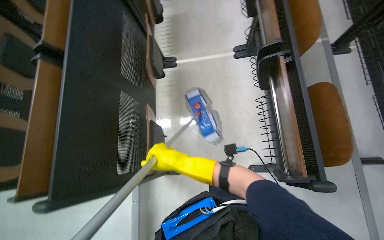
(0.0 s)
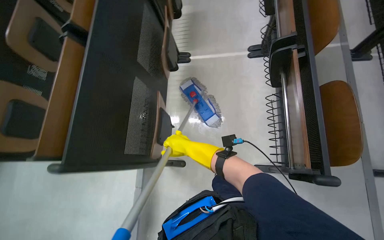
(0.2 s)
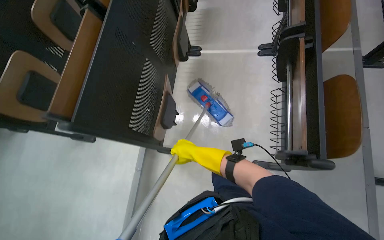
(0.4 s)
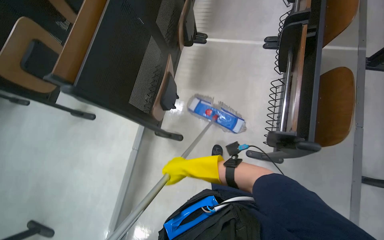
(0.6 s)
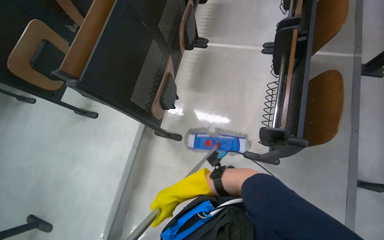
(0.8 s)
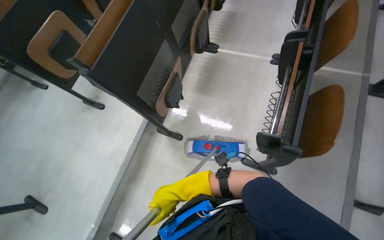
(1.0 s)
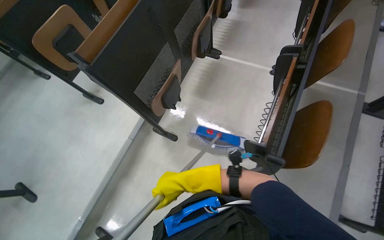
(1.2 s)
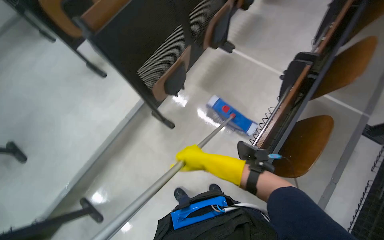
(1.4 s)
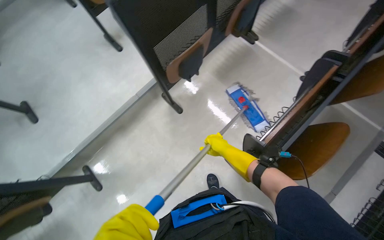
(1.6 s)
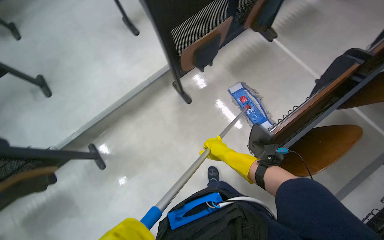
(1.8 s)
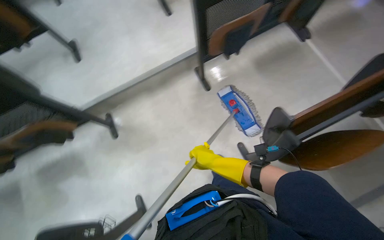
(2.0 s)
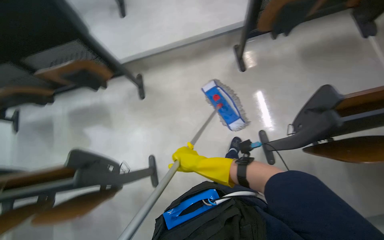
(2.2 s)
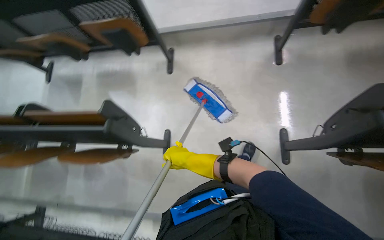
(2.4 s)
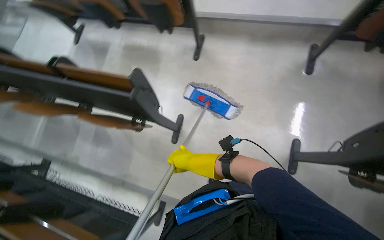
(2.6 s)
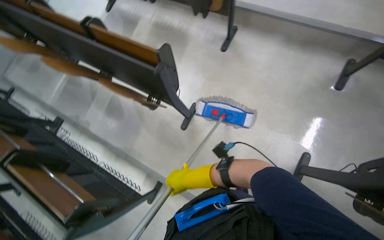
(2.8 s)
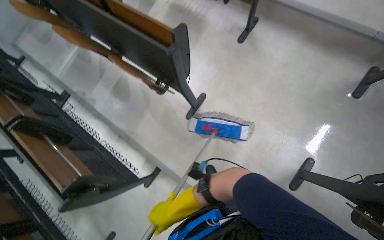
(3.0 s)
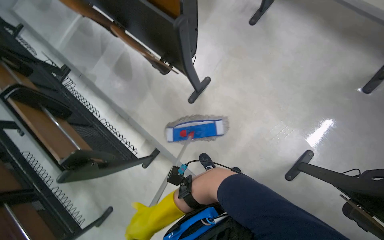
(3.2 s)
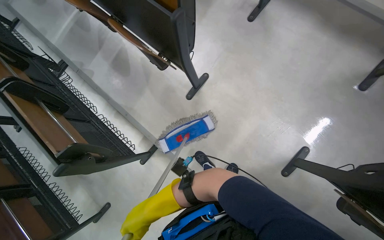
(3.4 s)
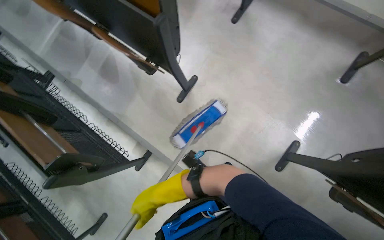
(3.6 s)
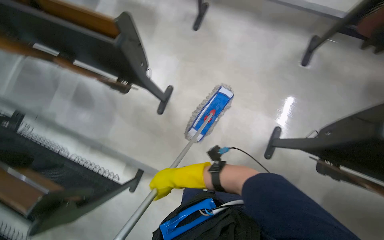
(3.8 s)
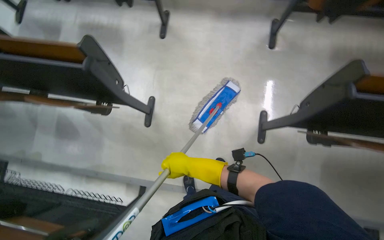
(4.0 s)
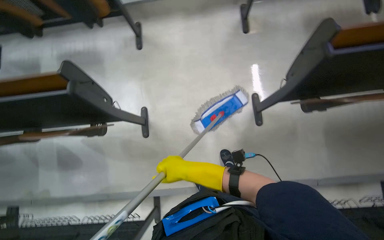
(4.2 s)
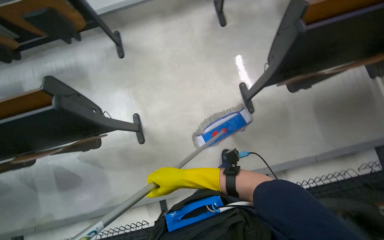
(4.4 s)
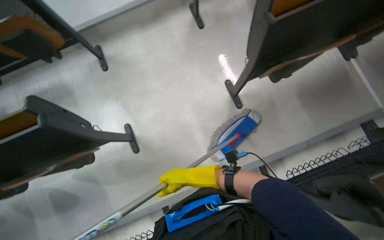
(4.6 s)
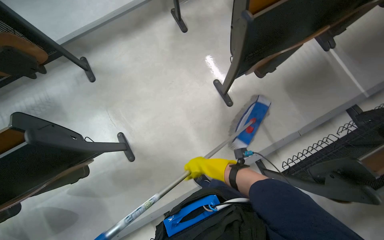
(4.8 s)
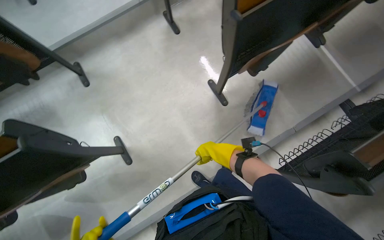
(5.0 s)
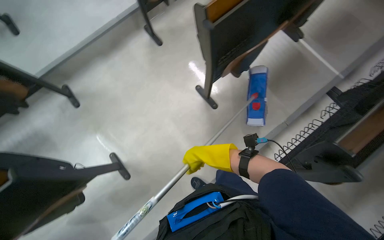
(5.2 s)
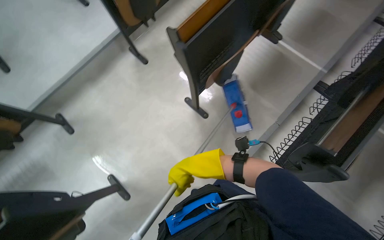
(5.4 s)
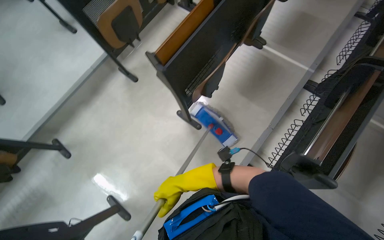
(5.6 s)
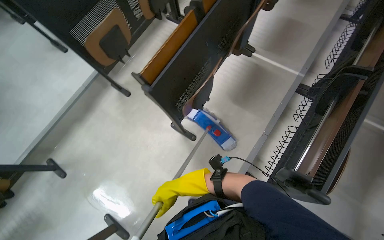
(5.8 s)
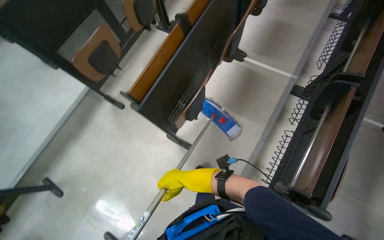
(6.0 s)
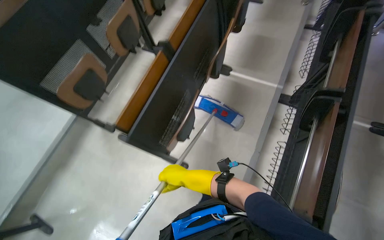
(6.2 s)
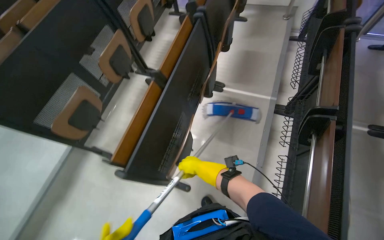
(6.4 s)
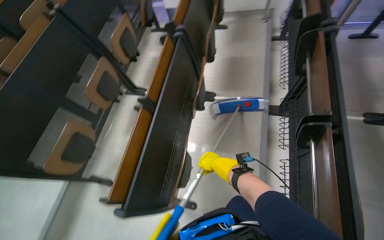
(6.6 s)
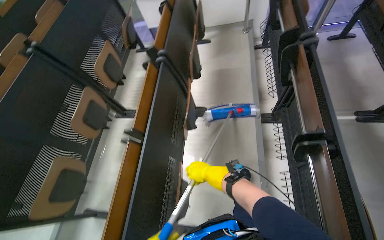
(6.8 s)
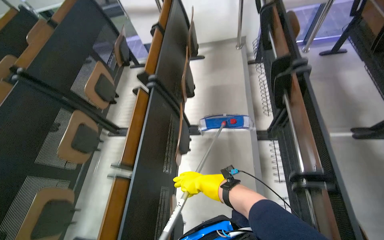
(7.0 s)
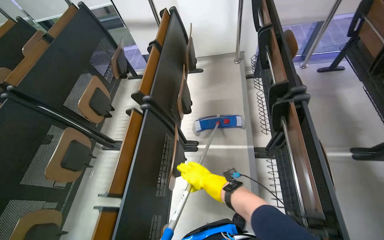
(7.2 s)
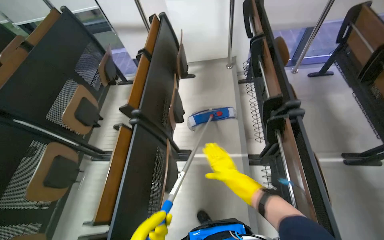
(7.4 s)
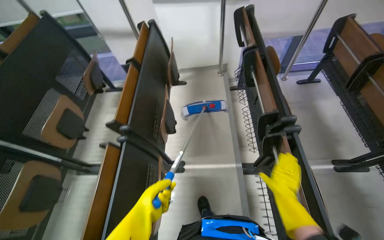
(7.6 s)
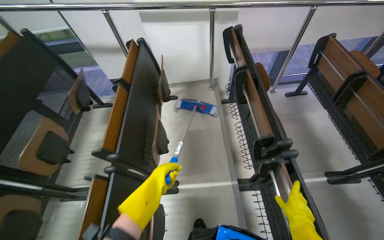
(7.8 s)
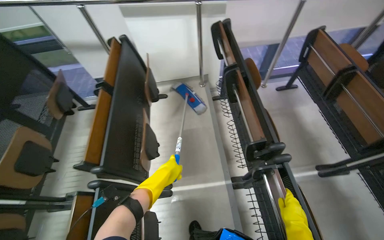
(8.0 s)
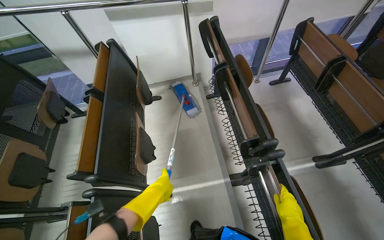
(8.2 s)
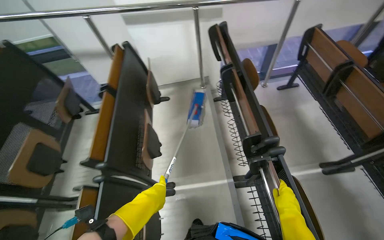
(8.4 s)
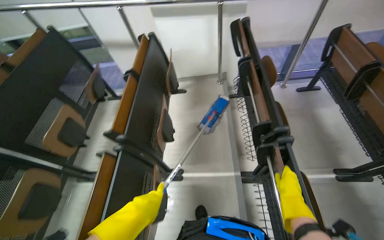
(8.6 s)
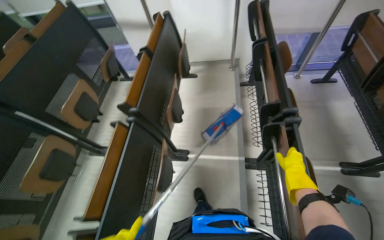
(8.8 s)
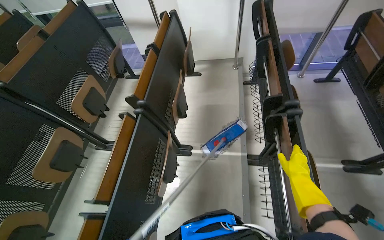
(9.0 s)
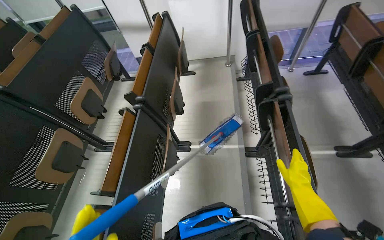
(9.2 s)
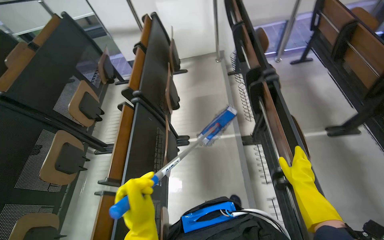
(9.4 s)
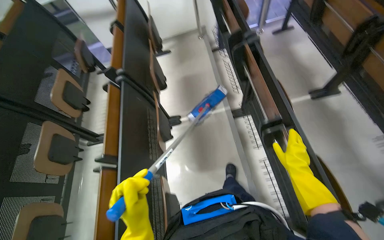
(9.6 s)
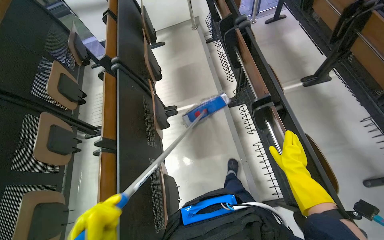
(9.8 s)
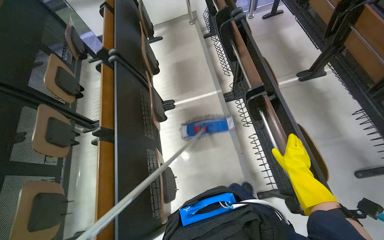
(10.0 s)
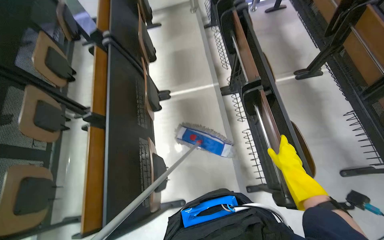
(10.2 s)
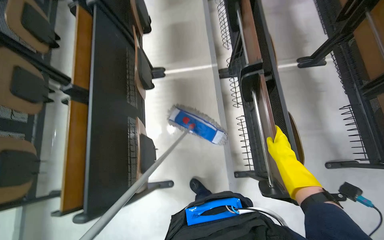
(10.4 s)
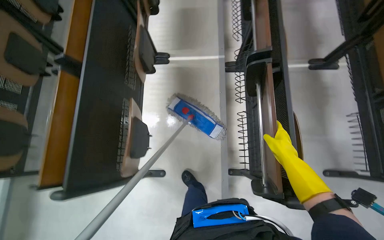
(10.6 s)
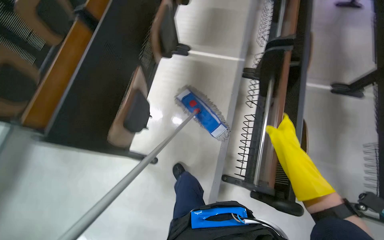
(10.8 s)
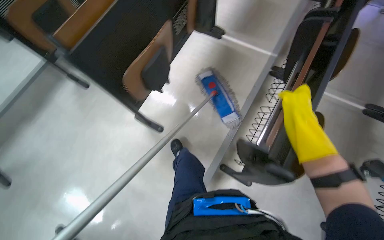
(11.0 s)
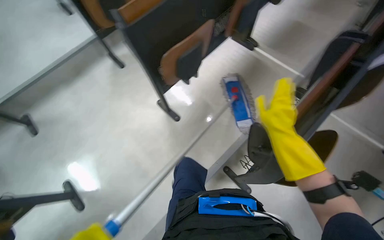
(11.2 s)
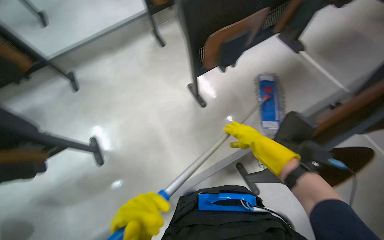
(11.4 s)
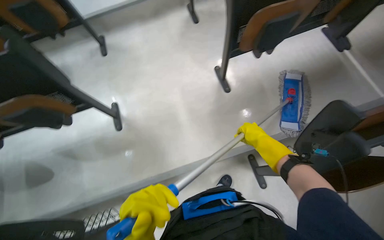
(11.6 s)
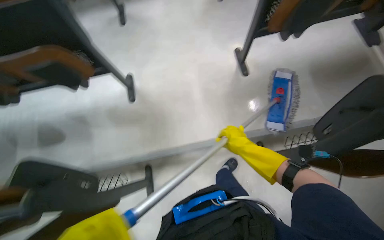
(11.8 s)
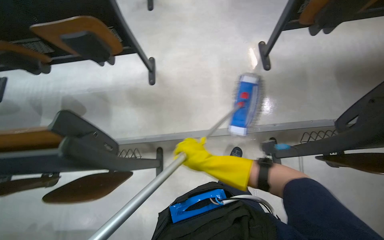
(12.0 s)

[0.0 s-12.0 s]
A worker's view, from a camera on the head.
Job: mopping floor.
The whole recording: Mopping classroom floor. The worker prepares the mop and mops the classroom floor.
0.0 to 1.6 s: Everything in view rotates some 50 degrees clockwise.
1.6 to 3.0 s: The camera is carried roughly 60 cm. The wearer looks about 80 degrees further to the left. The camera pitches downward, by some 20 degrees.
3.0 to 4.4 s: The scene rotates counterclockwise by approximately 50 degrees.
4.4 to 6.0 s: The camera is carried approximately 50 cm. The view tilts some 15 degrees upward. The scene rotates counterclockwise by roughly 45 degrees.
6.0 to 7.6 s: The head travels about 90 cm. The head turns to the right by roughly 30 degrees. The view tips upward by roughly 20 degrees.
7.6 to 9.0 s: The right hand goes nearer and farther, roughly 15 cm each way, reversing 2 times.
9.0 to 10.4 s: The wearer moves some 50 cm. The view tips downward by roughly 15 degrees.
10.4 to 12.0 s: The camera travels roughly 80 cm. The head turns to the left by approximately 85 degrees.

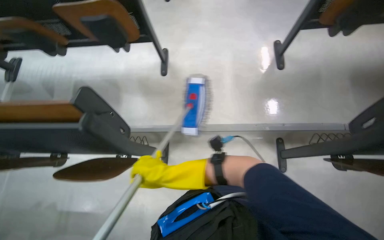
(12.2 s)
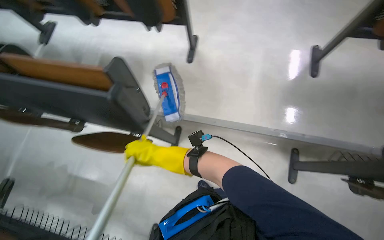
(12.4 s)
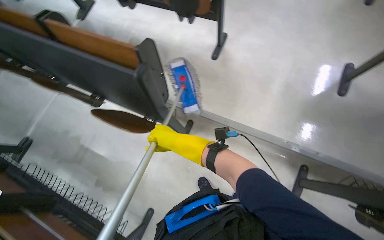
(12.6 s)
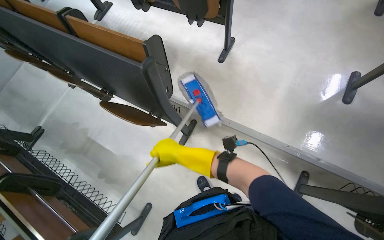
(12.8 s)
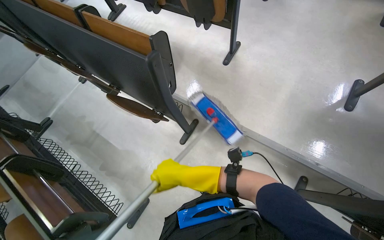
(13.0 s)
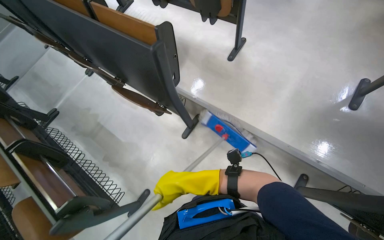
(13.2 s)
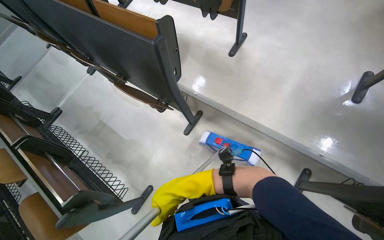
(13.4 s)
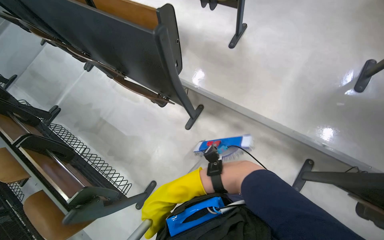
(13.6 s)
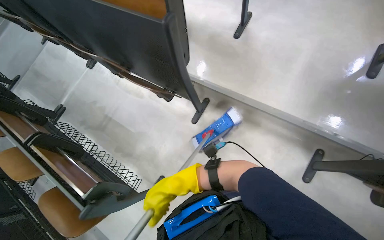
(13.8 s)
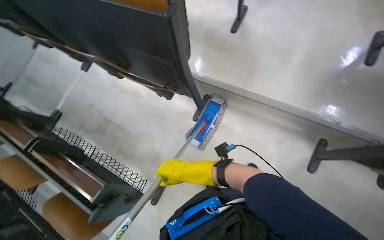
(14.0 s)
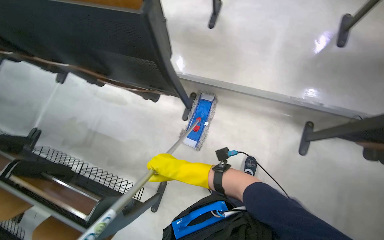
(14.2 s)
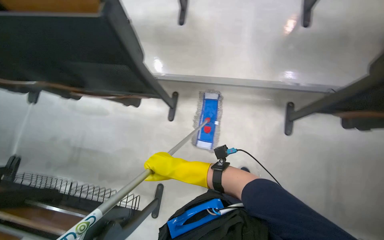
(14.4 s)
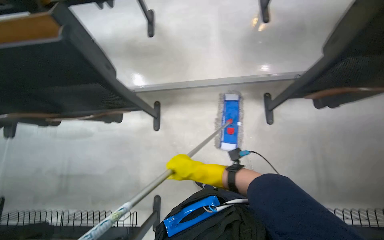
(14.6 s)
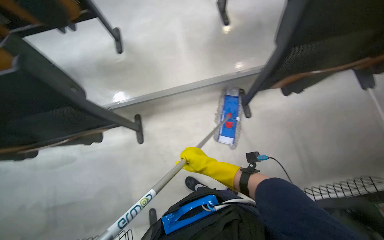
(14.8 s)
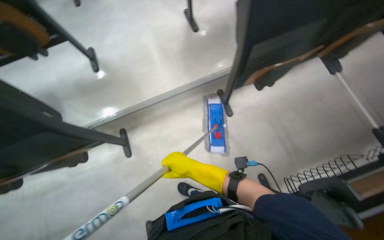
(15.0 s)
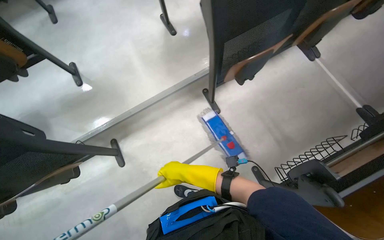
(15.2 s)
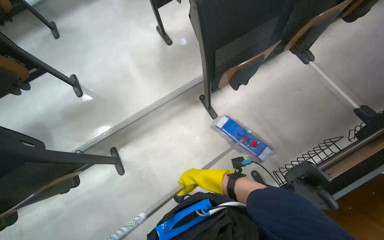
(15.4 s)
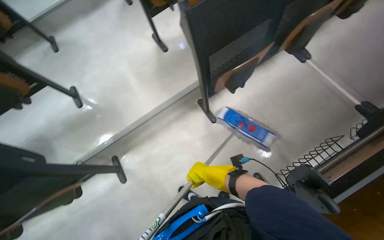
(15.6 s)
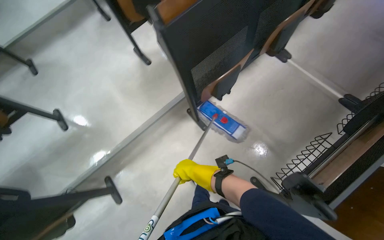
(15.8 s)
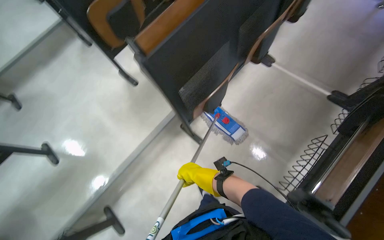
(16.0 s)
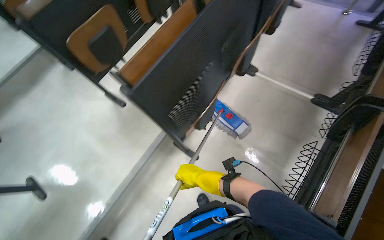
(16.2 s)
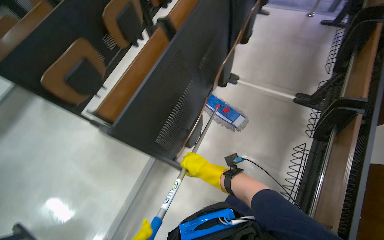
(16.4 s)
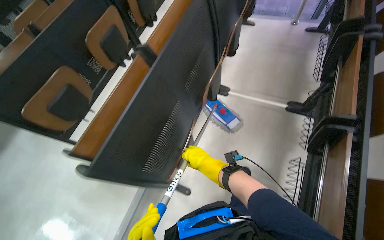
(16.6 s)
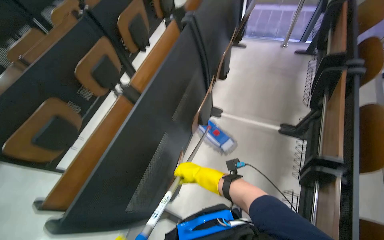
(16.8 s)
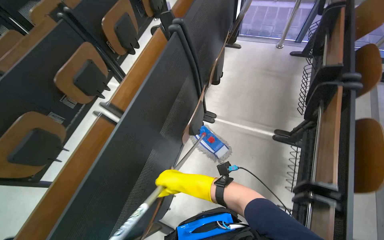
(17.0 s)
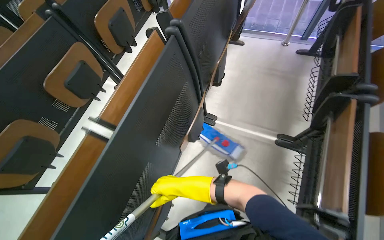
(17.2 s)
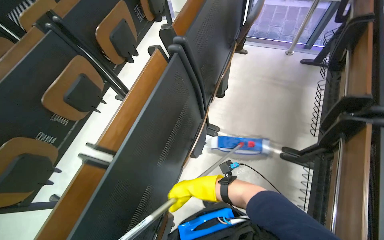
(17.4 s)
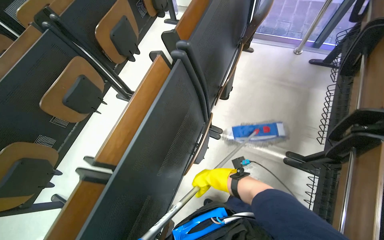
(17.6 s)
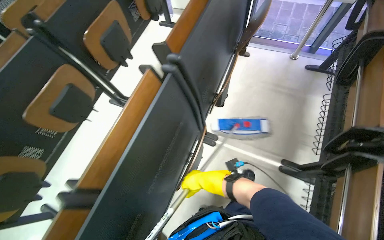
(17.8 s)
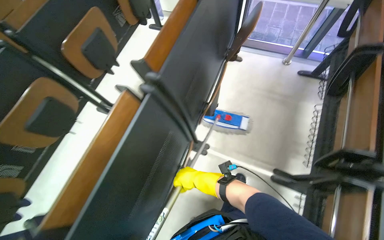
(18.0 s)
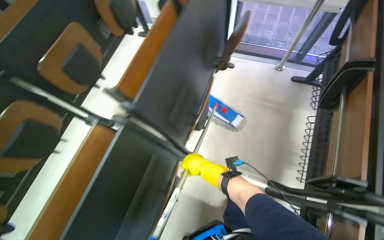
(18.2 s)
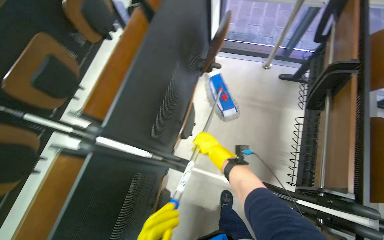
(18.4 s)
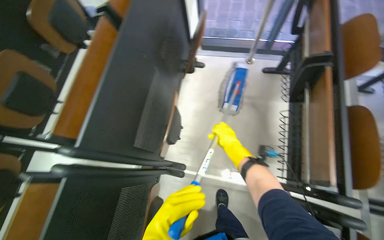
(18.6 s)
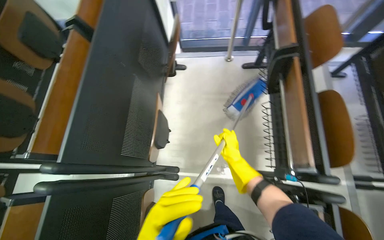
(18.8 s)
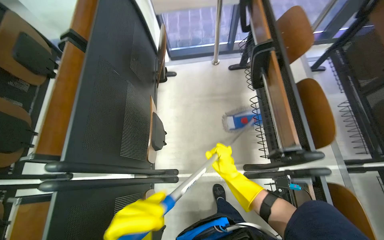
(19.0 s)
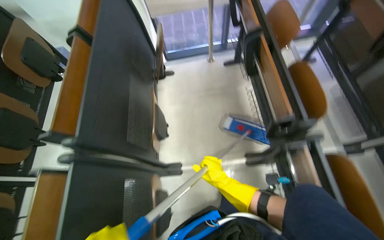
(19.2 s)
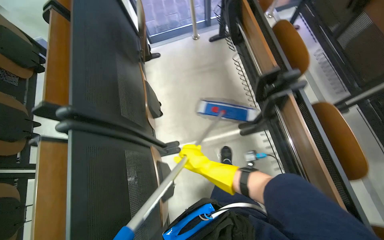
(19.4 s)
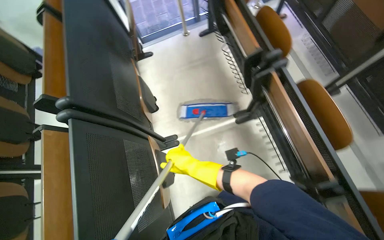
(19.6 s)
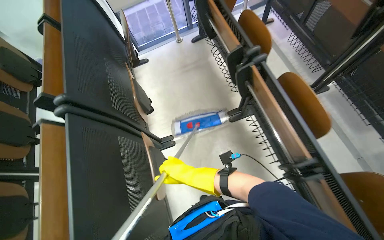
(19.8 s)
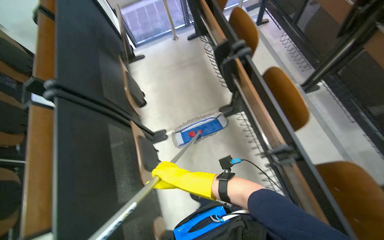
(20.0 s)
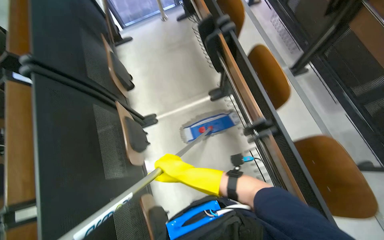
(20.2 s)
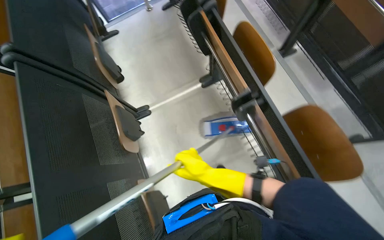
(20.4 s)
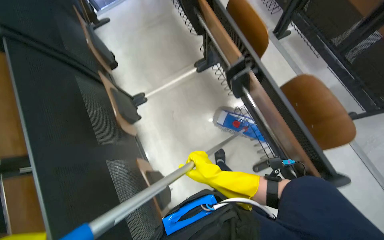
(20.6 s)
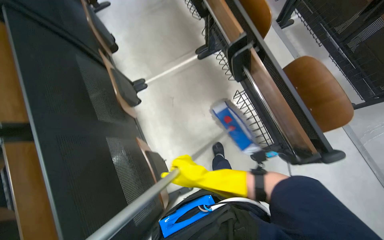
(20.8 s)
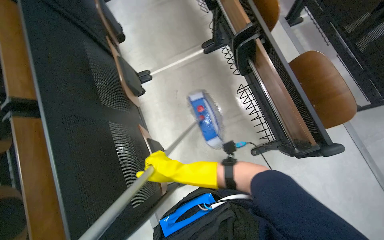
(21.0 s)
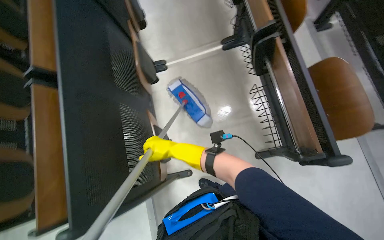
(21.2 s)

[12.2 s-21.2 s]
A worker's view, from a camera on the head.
Job: mopping floor.
The whole recording: Mopping classroom floor. The worker prepares the mop and mops the classroom floor.
12.2 to 13.8 s: The wearer's head swings some 30 degrees to the left.
16.6 to 18.2 s: The head travels about 90 cm.
18.2 to 19.8 s: The head travels about 40 cm. Everything in view rotates roughly 40 degrees counterclockwise.
19.8 to 21.2 s: The head travels approximately 50 cm.
